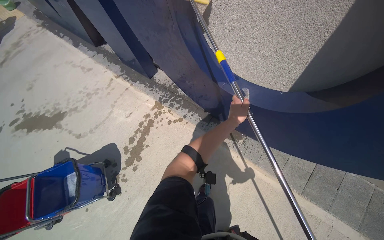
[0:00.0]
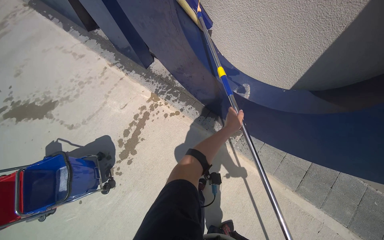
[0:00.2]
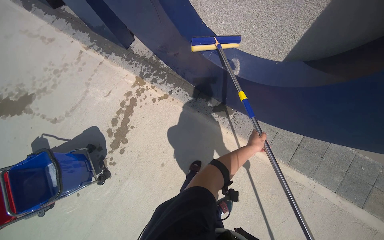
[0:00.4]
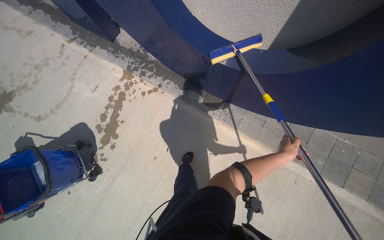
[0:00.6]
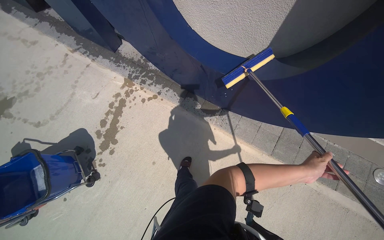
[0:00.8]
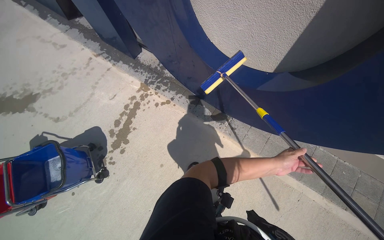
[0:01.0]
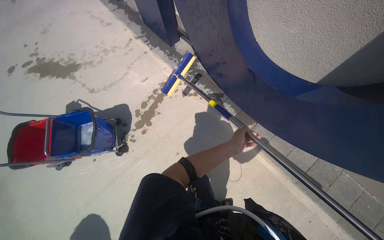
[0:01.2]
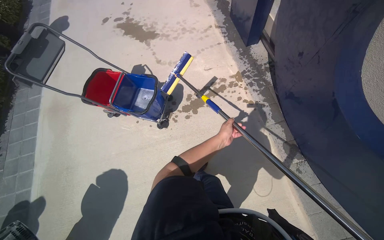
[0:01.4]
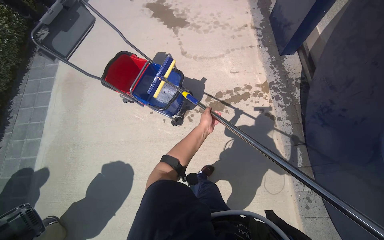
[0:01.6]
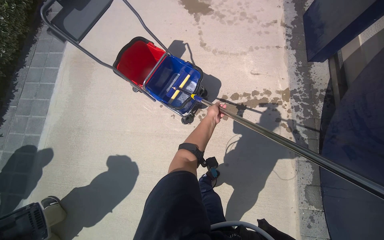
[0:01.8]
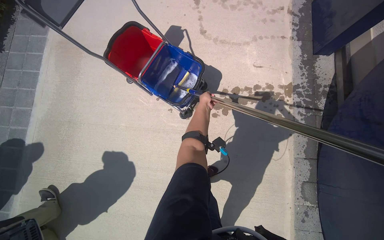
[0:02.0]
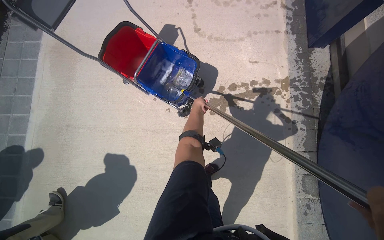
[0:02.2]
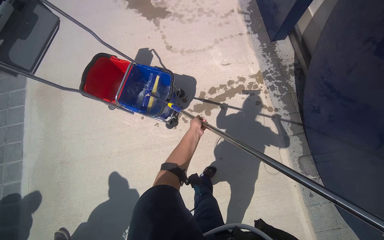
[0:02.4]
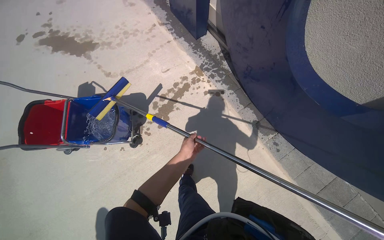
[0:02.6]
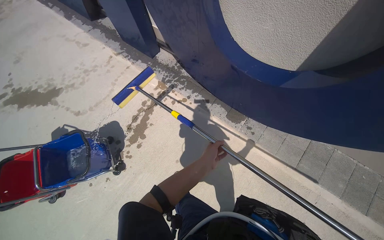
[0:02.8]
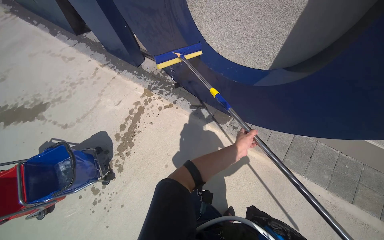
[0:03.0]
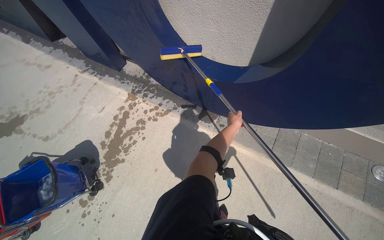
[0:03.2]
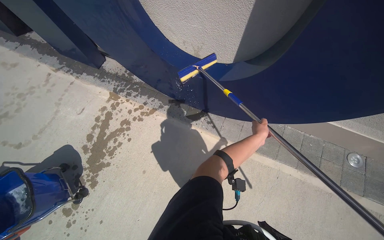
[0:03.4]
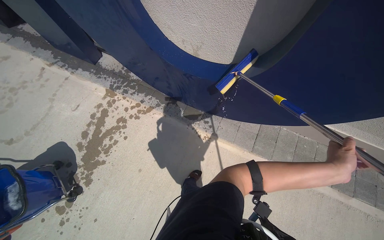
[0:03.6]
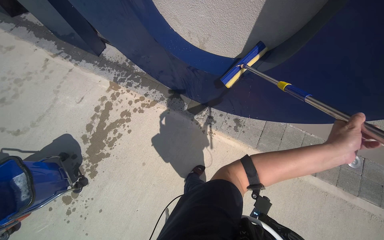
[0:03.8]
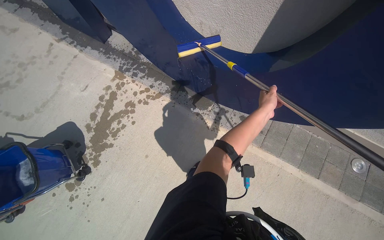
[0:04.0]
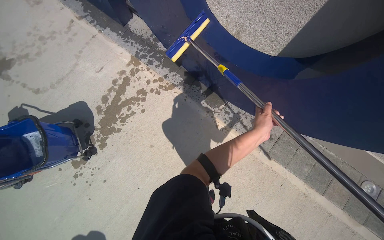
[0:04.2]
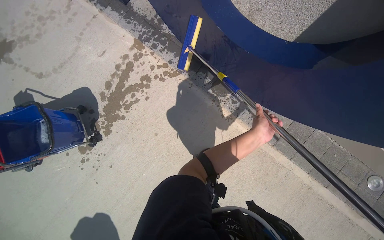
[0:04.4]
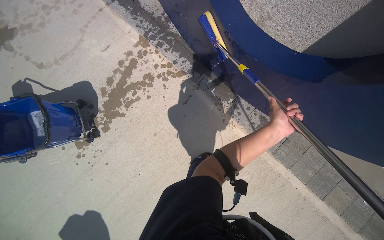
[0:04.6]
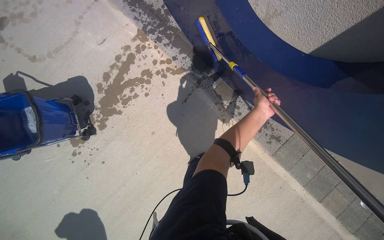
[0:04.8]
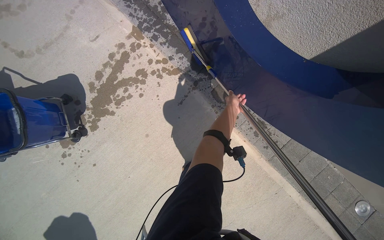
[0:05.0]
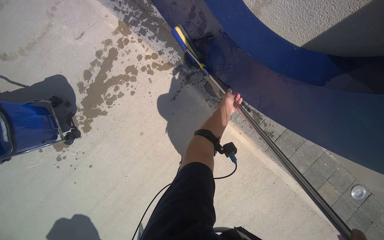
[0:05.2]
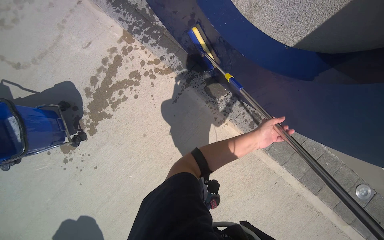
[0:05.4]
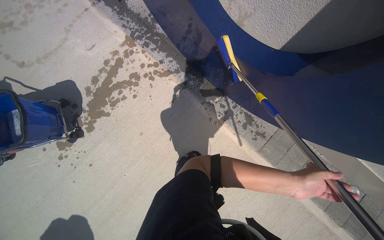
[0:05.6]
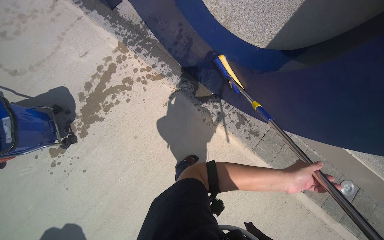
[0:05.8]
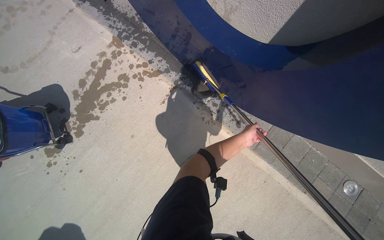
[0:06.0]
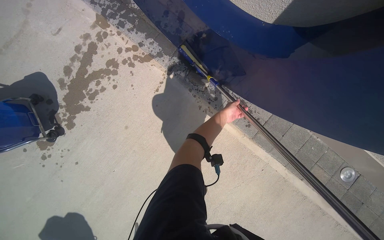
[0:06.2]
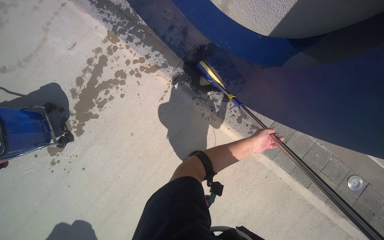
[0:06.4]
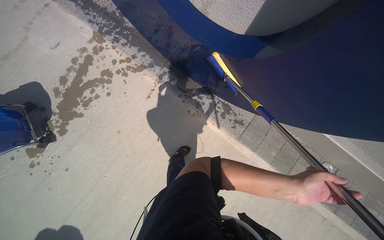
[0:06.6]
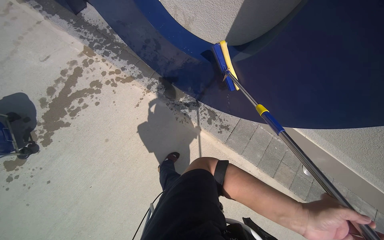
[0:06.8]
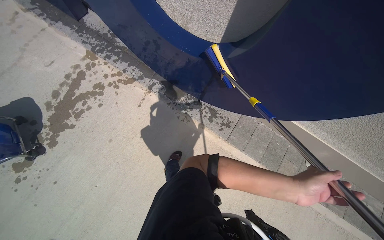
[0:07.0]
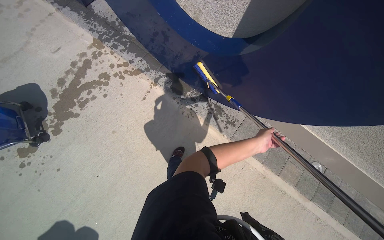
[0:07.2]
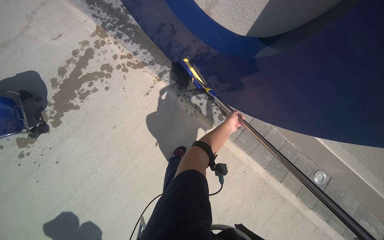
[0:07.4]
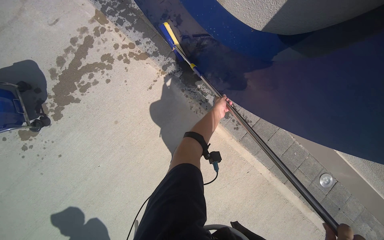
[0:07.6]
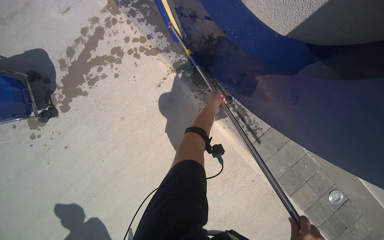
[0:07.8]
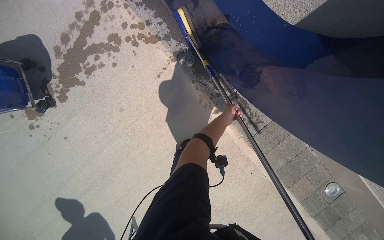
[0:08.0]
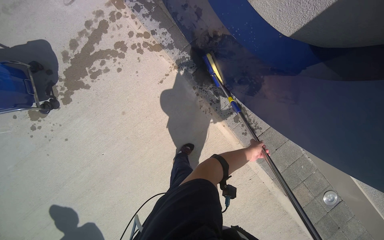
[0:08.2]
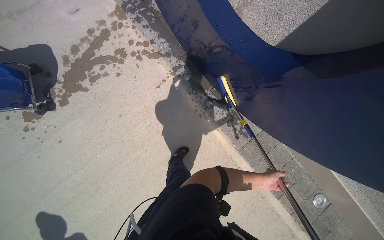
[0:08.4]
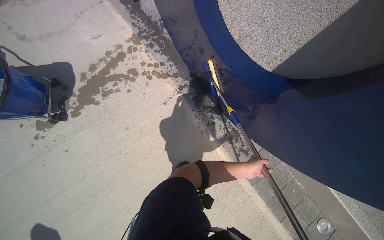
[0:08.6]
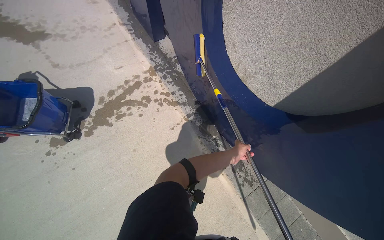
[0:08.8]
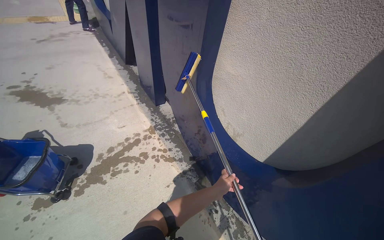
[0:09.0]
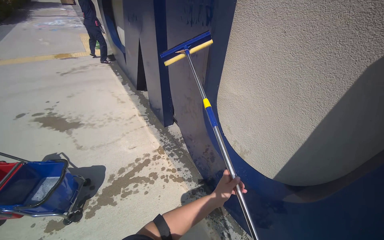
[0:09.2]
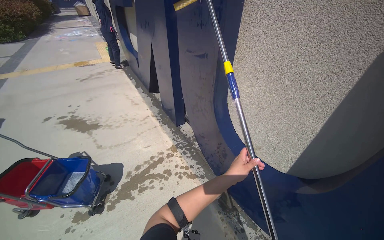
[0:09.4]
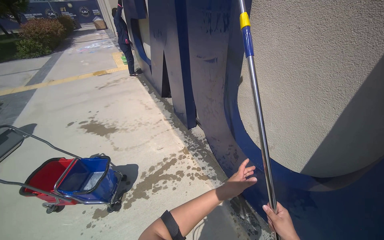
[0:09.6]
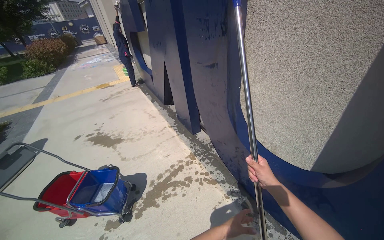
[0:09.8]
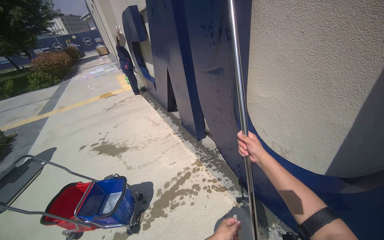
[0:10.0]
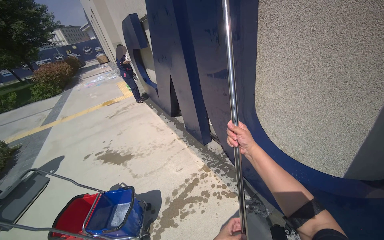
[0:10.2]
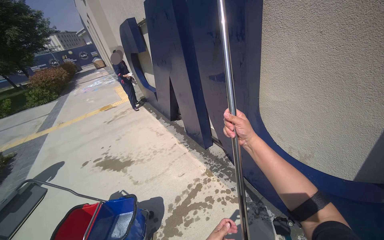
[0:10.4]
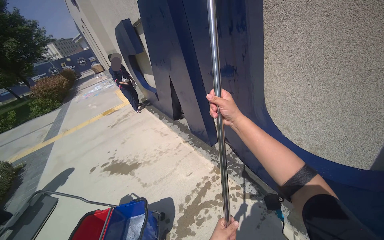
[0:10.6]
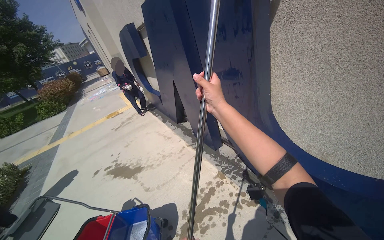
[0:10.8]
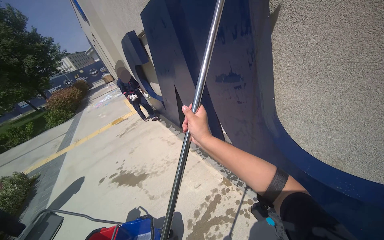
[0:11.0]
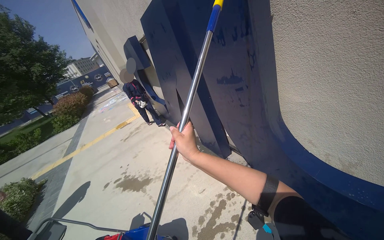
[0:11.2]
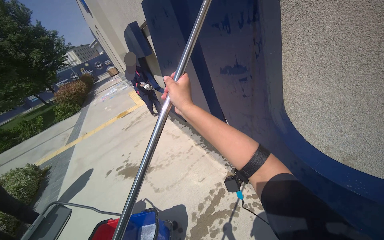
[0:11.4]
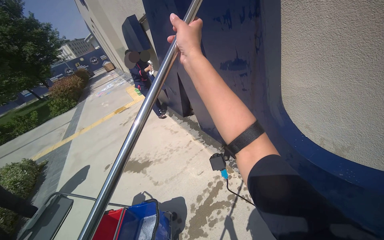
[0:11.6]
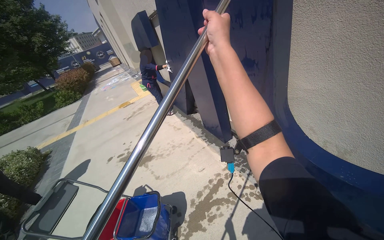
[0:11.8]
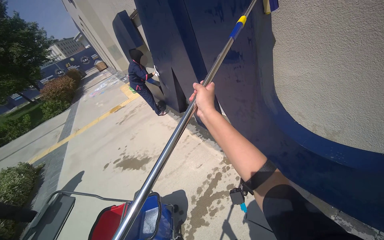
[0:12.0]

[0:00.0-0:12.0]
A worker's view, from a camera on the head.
Job: wiping surfaces.
The whole recording: Scrubbing large blue letter U. The worker scrubs the large blue letter U with a long-handled scrubber.
0:00.0 to 0:01.6: The wearer moves approximately 50 cm. The wearer looks about 50 degrees further to the left.
0:01.6 to 0:03.0: The wearer moves approximately 40 cm. The head turns to the right by about 55 degrees.
0:03.0 to 0:04.4: The view tips downward by about 15 degrees.
0:06.0 to 0:07.6: The right hand goes nearer to the camera and returns, some 40 cm each way.
0:07.6 to 0:09.0: The camera pitches upward, by approximately 40 degrees.
0:09.0 to 0:10.4: The wearer looks about 20 degrees further upward.

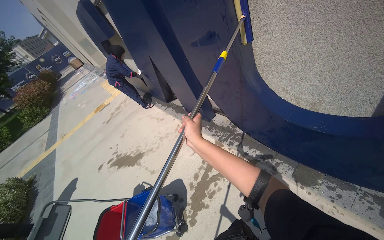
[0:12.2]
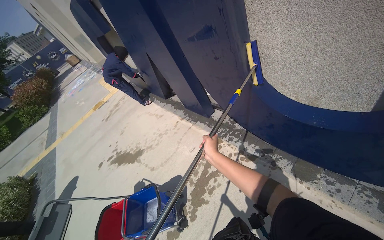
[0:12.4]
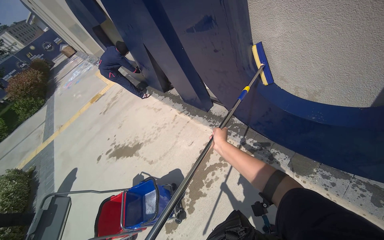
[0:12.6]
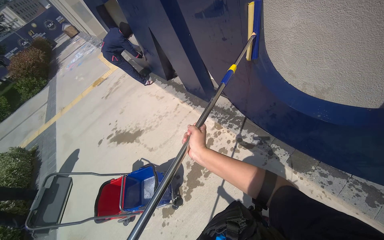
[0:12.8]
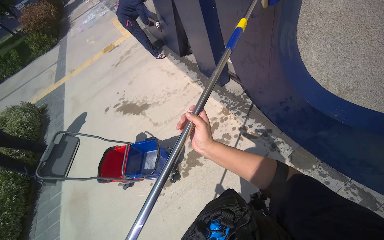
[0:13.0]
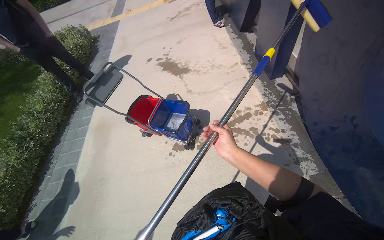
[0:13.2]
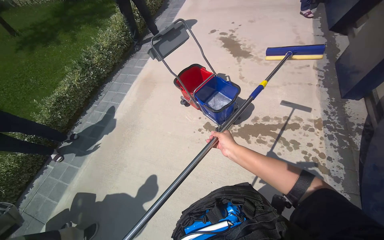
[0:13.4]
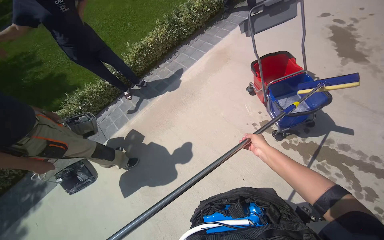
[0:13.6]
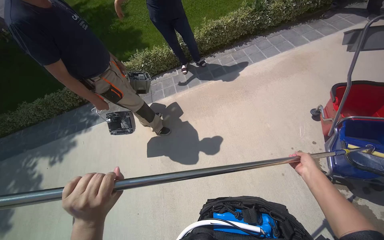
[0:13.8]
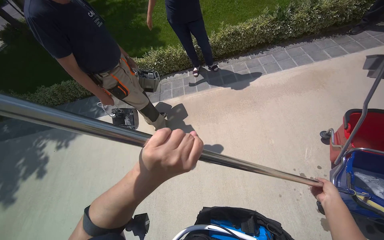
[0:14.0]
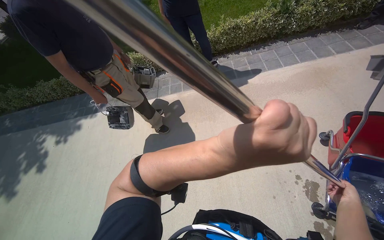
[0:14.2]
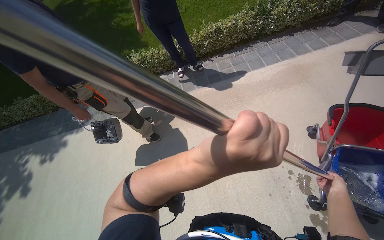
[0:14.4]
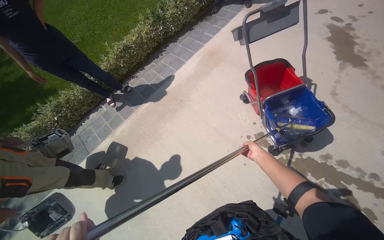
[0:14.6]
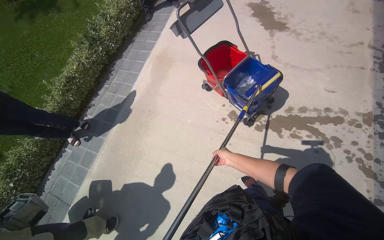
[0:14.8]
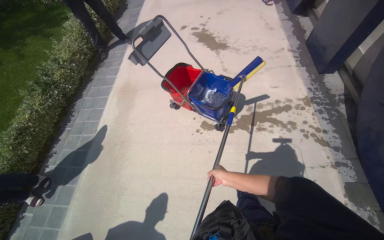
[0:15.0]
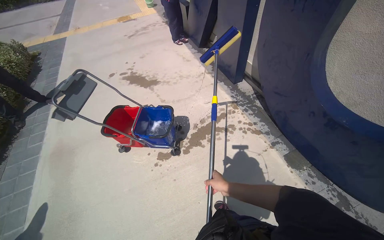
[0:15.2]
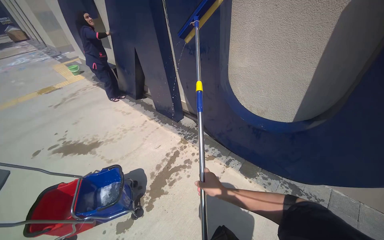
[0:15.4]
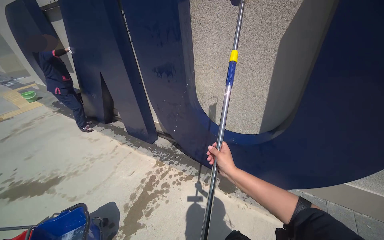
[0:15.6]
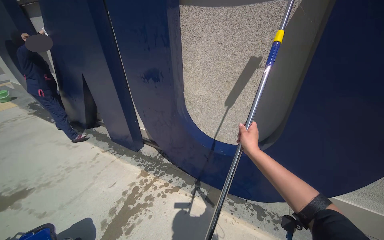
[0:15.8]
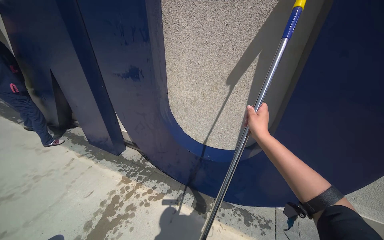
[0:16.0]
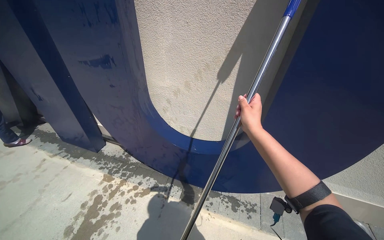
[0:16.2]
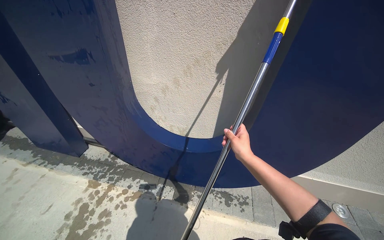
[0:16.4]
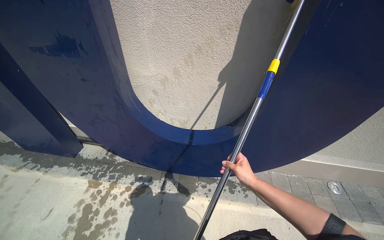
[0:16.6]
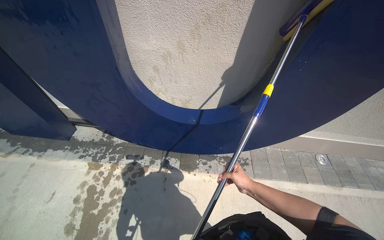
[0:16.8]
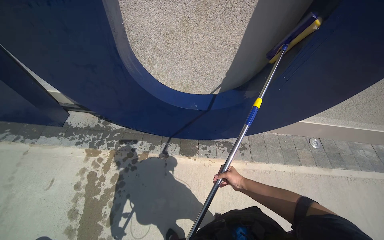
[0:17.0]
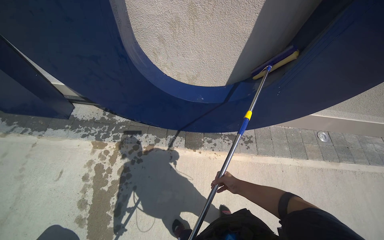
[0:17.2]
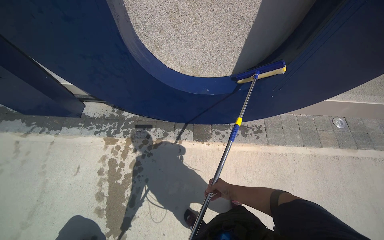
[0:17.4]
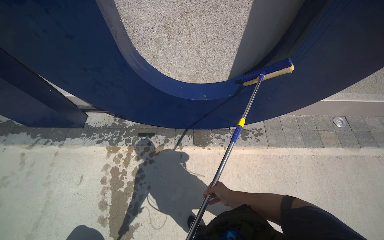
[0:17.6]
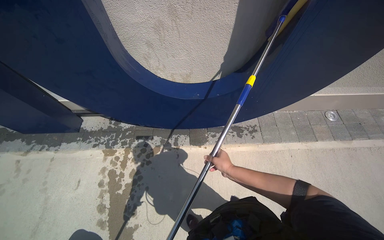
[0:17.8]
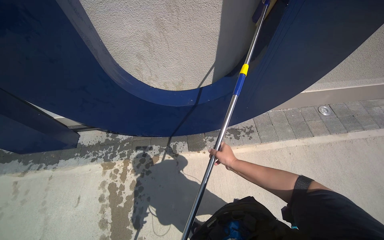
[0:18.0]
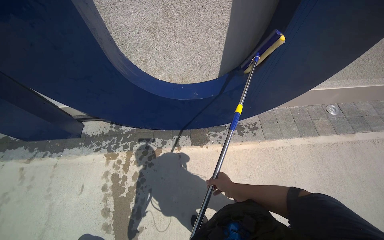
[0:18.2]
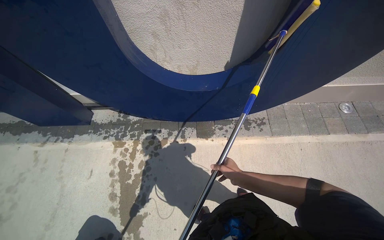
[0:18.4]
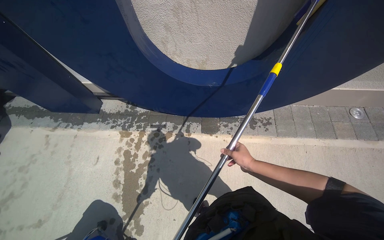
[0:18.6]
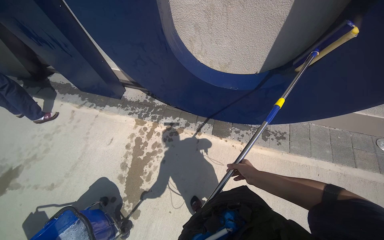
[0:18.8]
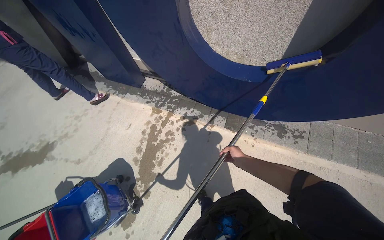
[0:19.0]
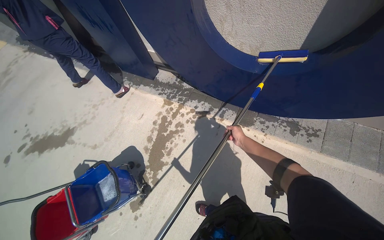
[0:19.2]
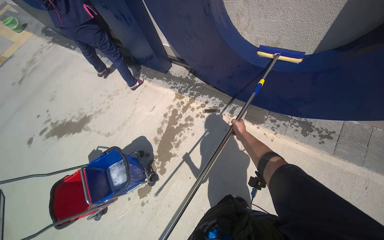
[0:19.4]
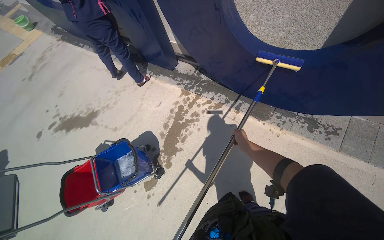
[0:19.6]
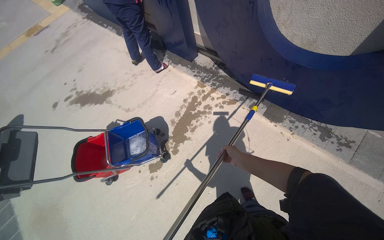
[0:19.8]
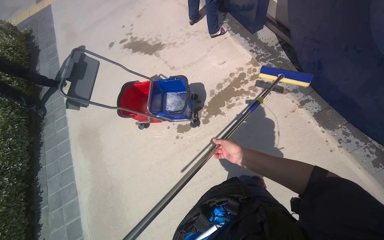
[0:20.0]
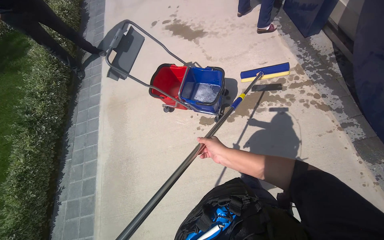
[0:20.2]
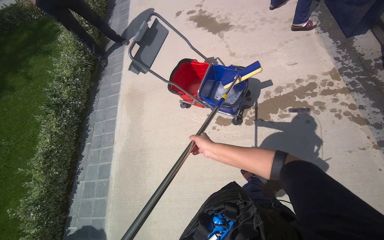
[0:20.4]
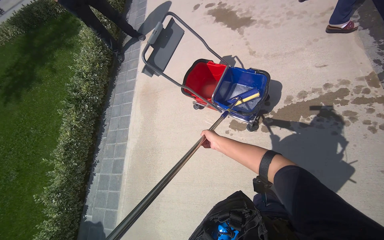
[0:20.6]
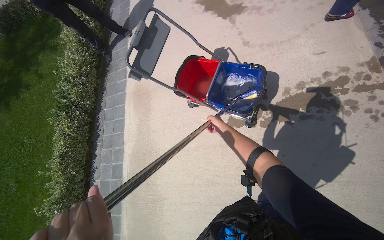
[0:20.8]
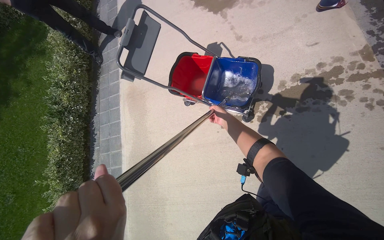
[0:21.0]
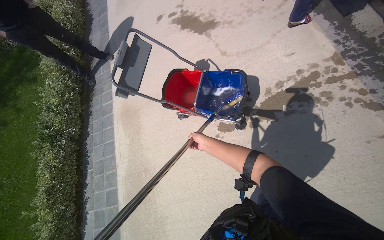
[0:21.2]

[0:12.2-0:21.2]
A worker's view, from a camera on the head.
Job: wiping surfaces.
The whole recording: Scrubbing large blue letter U. The worker scrubs the large blue letter U with a long-handled scrubber.
0:12.2 to 0:13.8: The head rotates approximately 120 degrees to the left. The wearer looks some 45 degrees further downward.
0:13.8 to 0:15.2: The wearer's head swings roughly 100 degrees to the right. The view tips upward by roughly 25 degrees.
0:15.2 to 0:16.6: The head travels roughly 50 cm. The wearer looks about 60 degrees further to the right.
0:16.6 to 0:18.2: The camera pitches downward, by roughly 20 degrees.
0:18.2 to 0:19.8: The wearer's head swings roughly 45 degrees to the left.
0:19.8 to 0:21.2: The head turns to the left by about 35 degrees. The camera pitches downward, by some 15 degrees.
